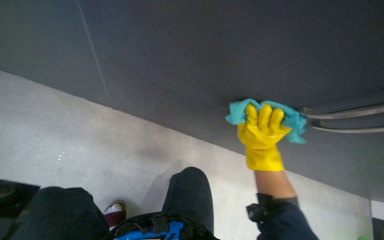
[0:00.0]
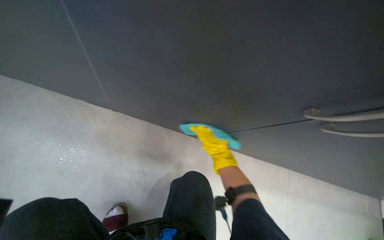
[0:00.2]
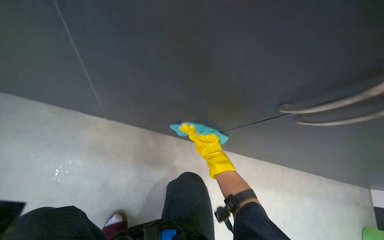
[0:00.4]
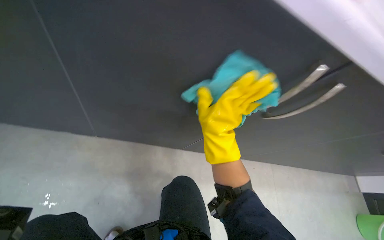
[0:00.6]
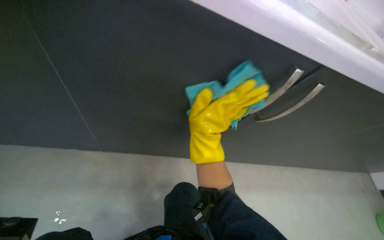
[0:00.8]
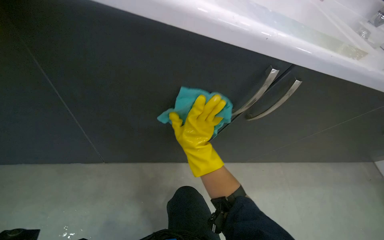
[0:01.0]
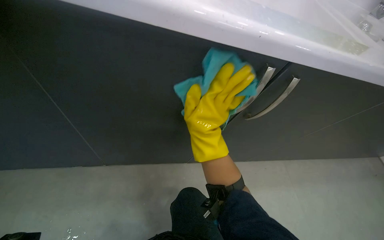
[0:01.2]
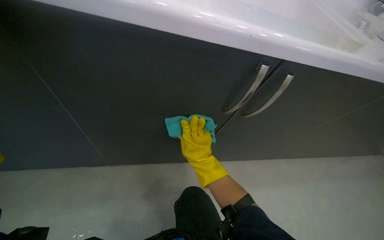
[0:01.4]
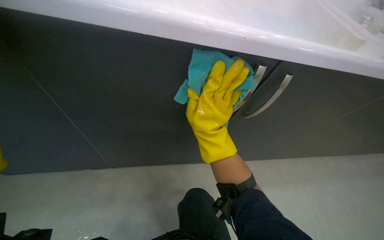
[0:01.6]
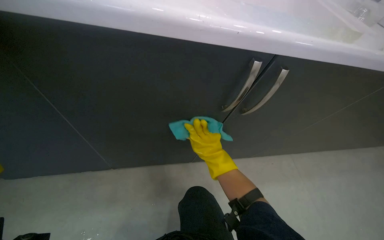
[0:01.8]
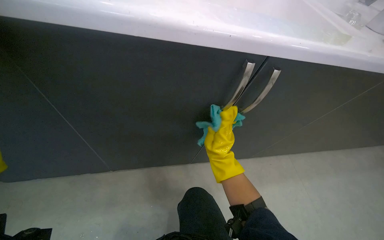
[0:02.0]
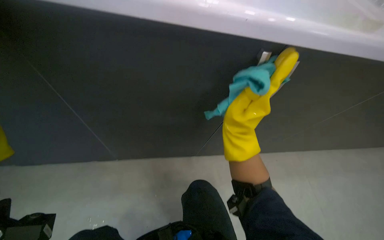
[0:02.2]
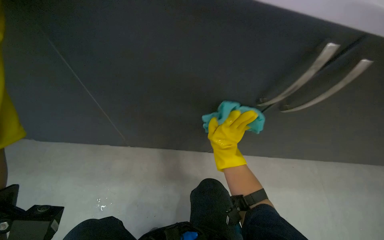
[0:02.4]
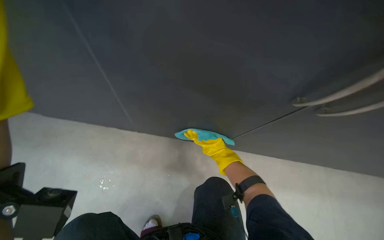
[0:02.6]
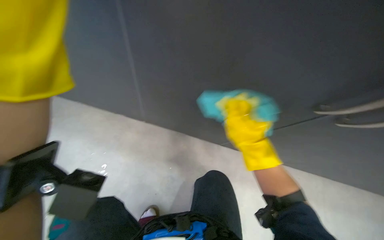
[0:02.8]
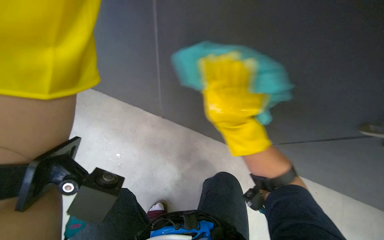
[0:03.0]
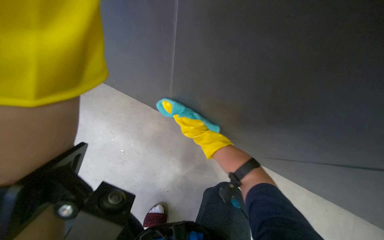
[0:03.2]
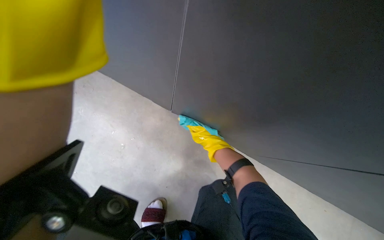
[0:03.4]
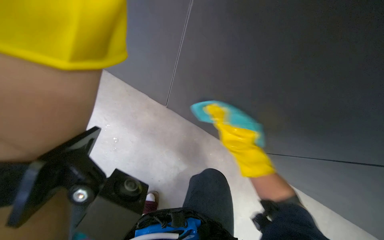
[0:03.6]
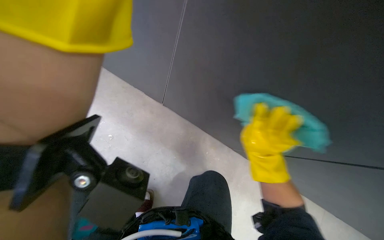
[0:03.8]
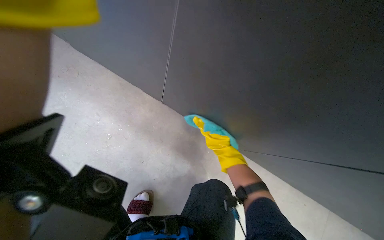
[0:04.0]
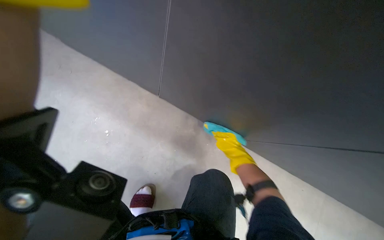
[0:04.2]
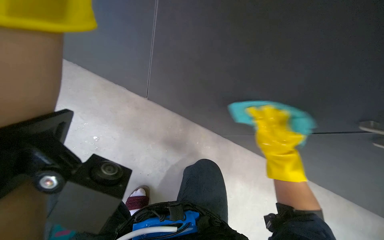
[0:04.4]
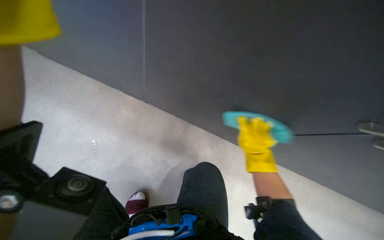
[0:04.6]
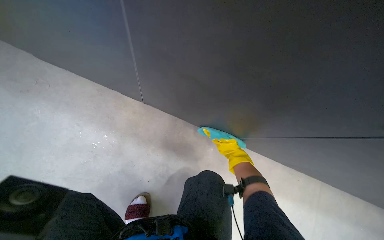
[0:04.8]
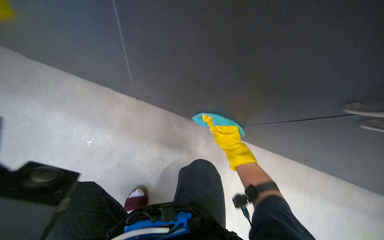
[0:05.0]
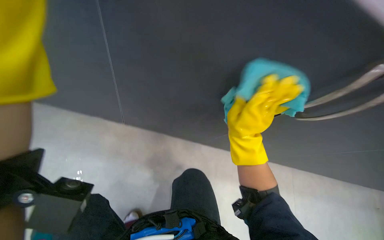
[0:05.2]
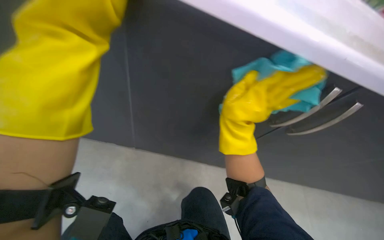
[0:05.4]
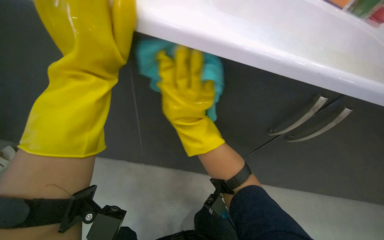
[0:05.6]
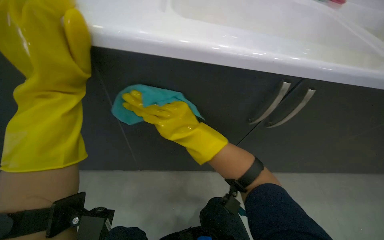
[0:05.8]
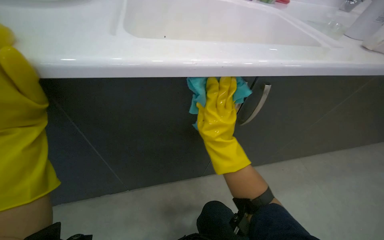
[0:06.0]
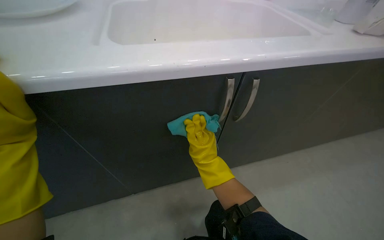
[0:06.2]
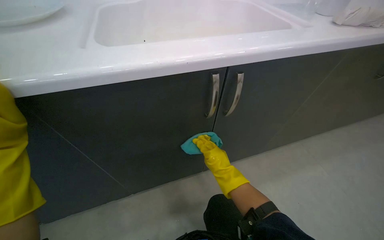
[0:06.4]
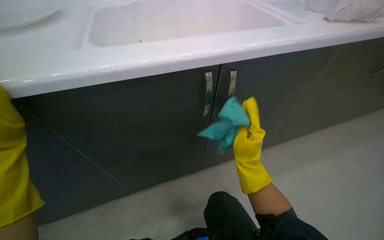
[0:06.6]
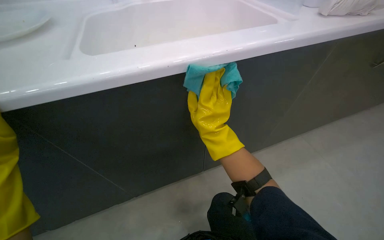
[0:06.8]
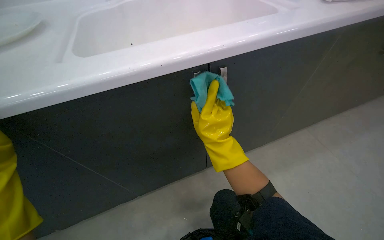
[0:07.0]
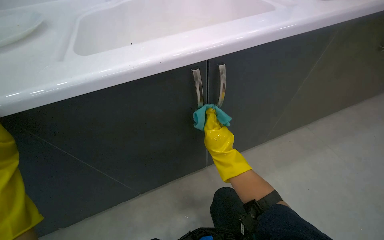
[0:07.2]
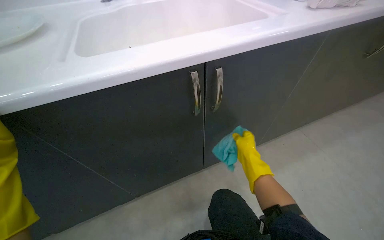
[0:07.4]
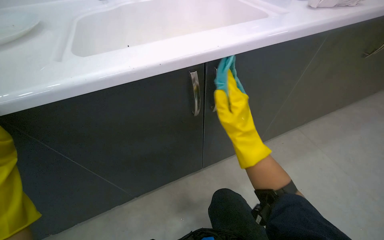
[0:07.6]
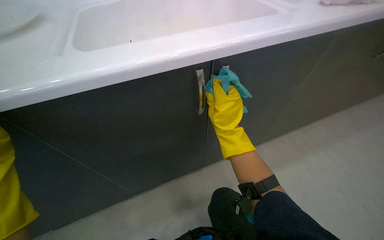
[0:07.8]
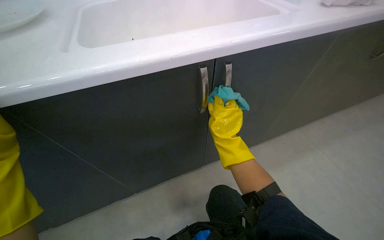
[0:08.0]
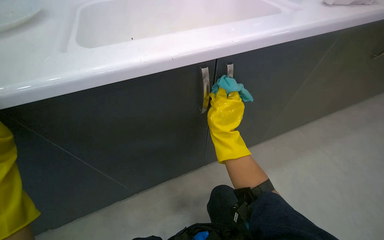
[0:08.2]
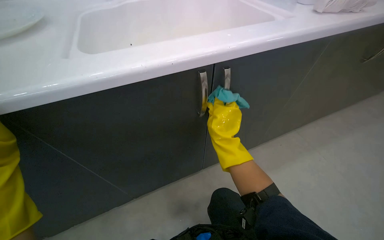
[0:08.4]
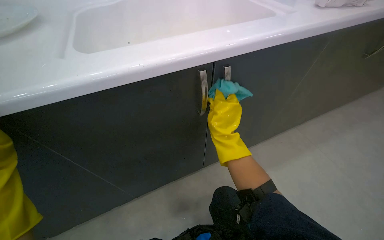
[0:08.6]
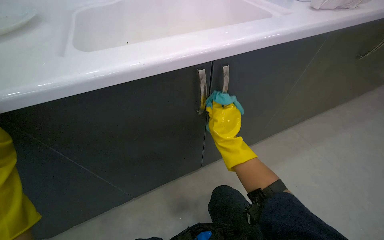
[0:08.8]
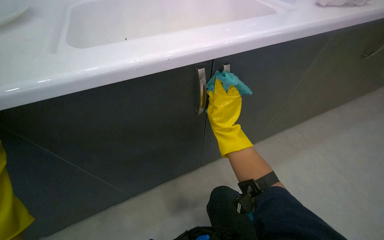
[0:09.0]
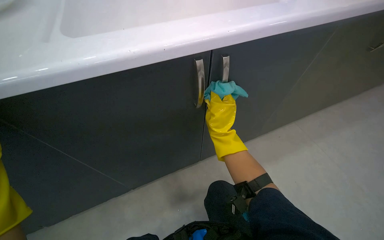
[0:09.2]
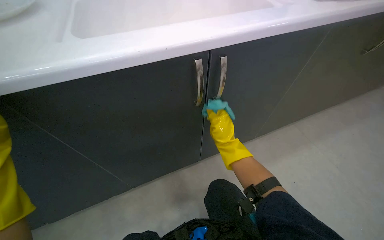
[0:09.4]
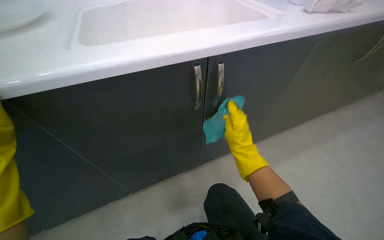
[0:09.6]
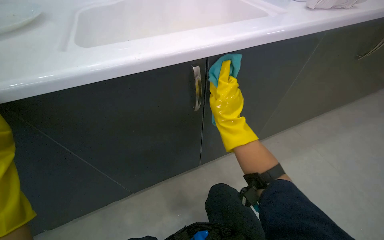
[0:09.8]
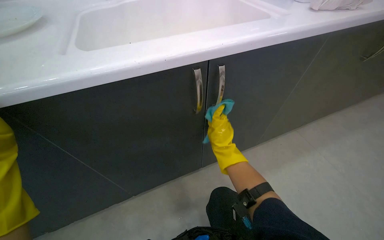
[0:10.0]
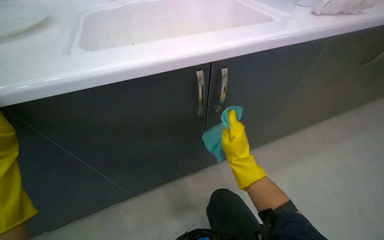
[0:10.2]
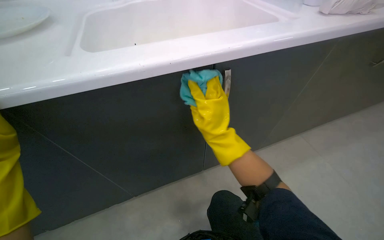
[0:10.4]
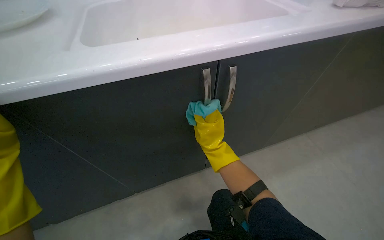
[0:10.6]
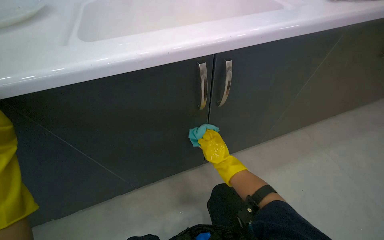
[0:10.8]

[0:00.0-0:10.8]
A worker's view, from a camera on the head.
Job: cleaning kitchen.
The whole recording: Cleaning kitchen cabinets exterior. The worker wipes down the exterior surfaces of the kitchen cabinets with a cleaning cloth.
0.0 to 1.6 s: The right hand moves nearer and farther over about 30 cm, changing direction 3 times.
1.6 to 3.0 s: The head rotates roughly 25 degrees to the left. The right hand swings nearer and farther, approximately 20 cm each way, with 3 reversals.
3.0 to 4.6 s: The right hand goes nearer and farther, some 25 cm each way, reversing 3 times.
4.6 to 6.2 s: The right hand is displaced nearer to the camera and to the left by approximately 15 cm.
6.2 to 7.8 s: The right hand moves nearer and farther over some 15 cm, changing direction 3 times.
9.2 to 10.8 s: The right hand moves up and down the picture over approximately 15 cm, changing direction 2 times.

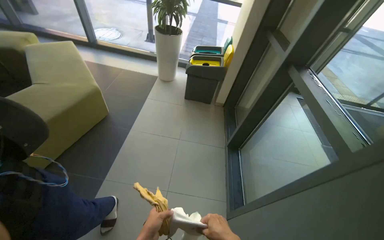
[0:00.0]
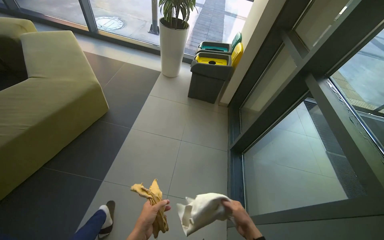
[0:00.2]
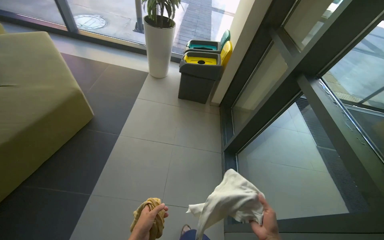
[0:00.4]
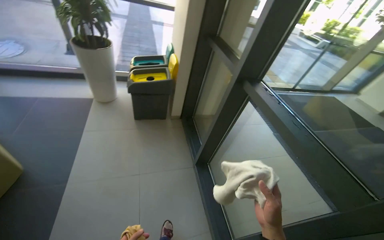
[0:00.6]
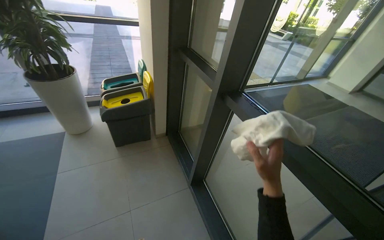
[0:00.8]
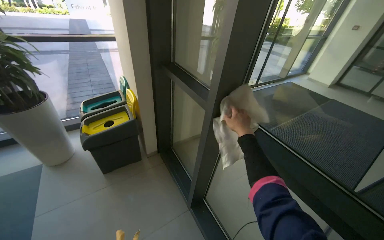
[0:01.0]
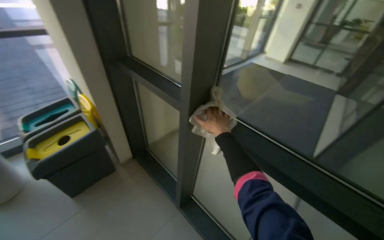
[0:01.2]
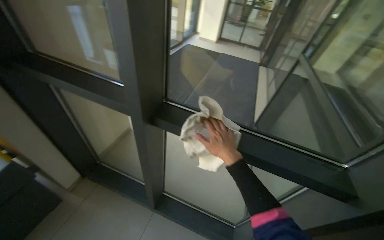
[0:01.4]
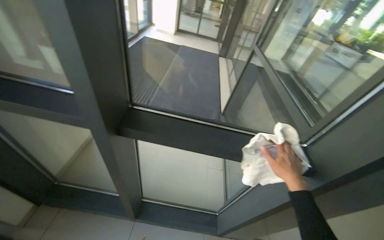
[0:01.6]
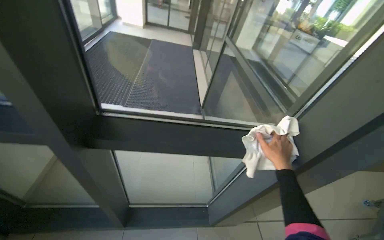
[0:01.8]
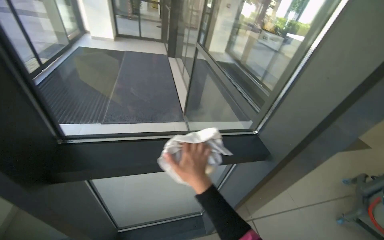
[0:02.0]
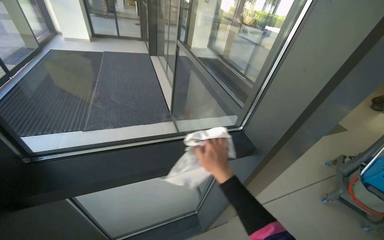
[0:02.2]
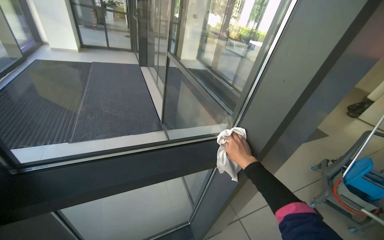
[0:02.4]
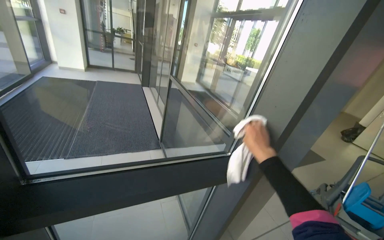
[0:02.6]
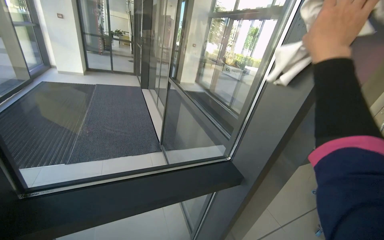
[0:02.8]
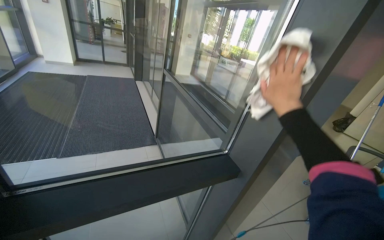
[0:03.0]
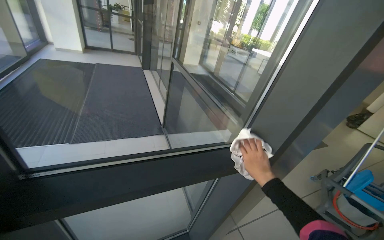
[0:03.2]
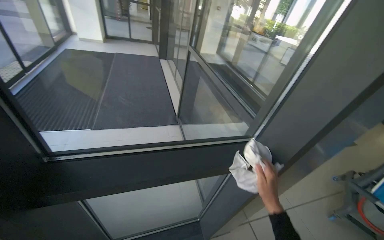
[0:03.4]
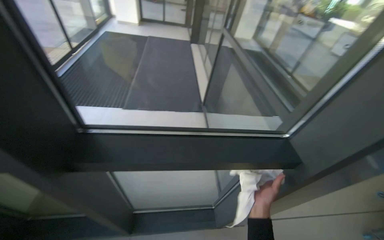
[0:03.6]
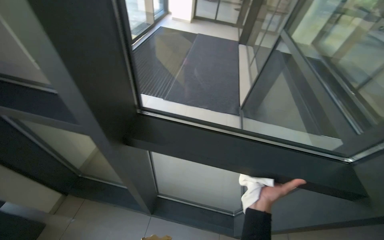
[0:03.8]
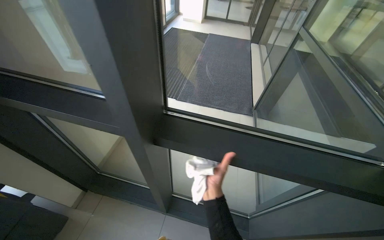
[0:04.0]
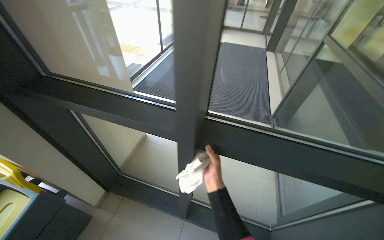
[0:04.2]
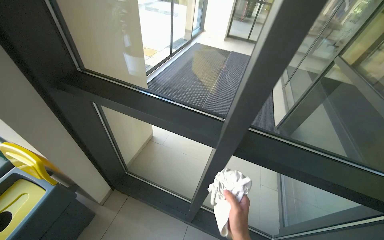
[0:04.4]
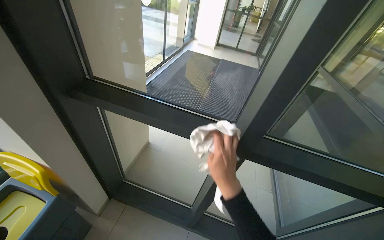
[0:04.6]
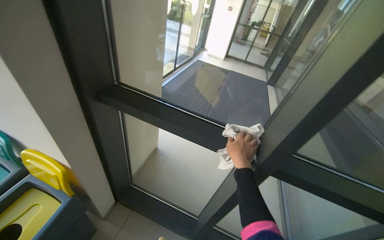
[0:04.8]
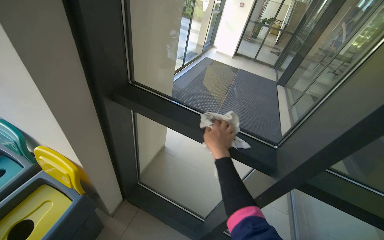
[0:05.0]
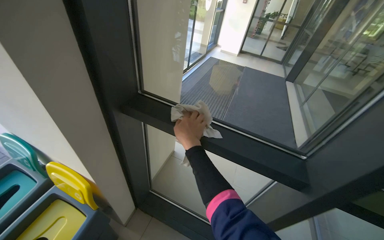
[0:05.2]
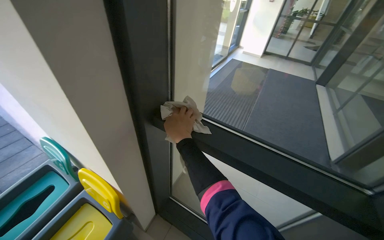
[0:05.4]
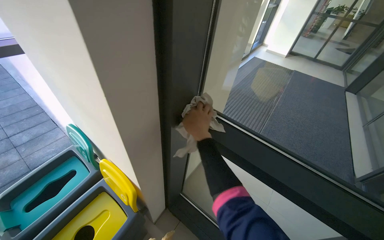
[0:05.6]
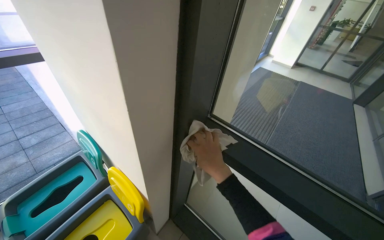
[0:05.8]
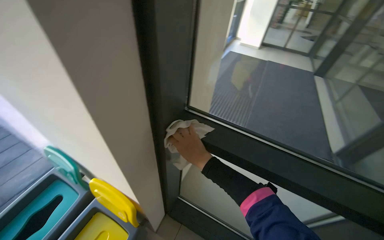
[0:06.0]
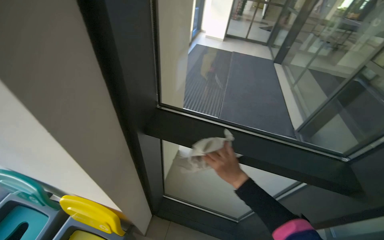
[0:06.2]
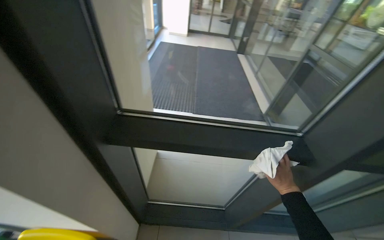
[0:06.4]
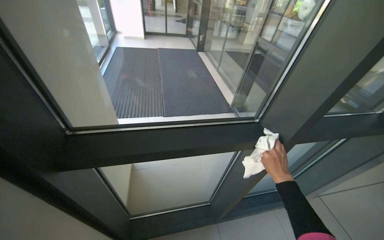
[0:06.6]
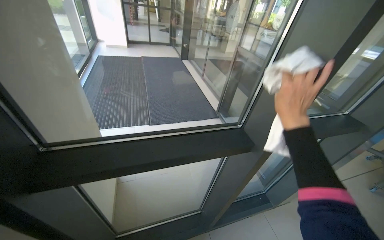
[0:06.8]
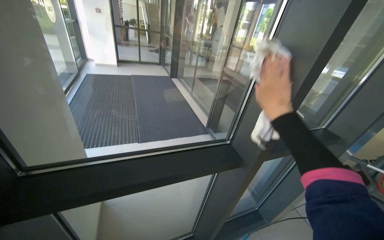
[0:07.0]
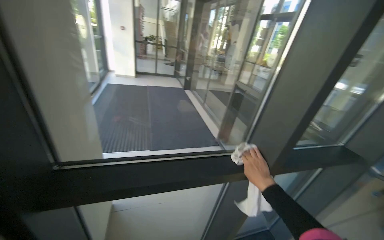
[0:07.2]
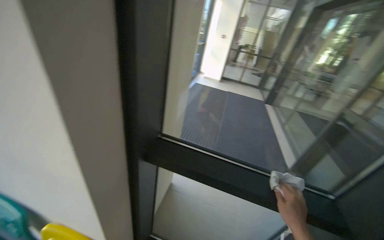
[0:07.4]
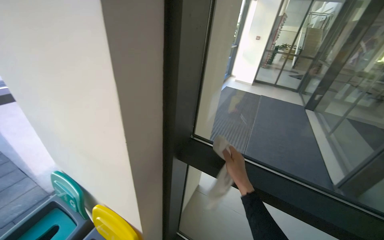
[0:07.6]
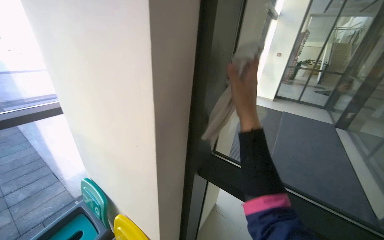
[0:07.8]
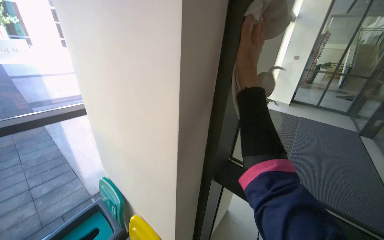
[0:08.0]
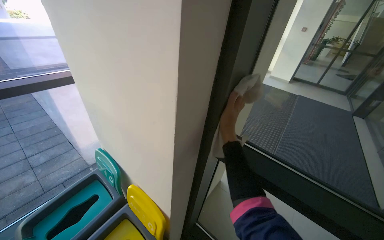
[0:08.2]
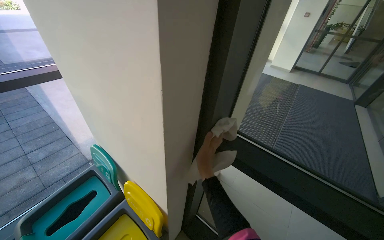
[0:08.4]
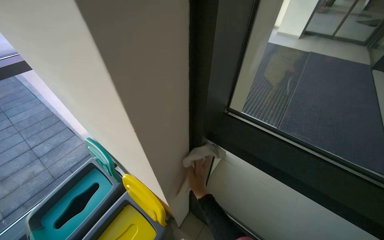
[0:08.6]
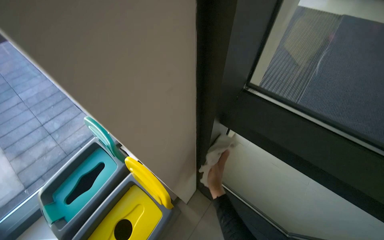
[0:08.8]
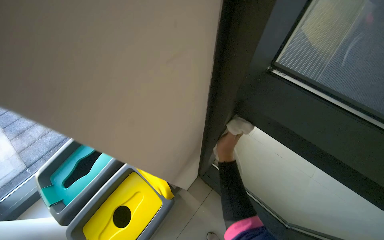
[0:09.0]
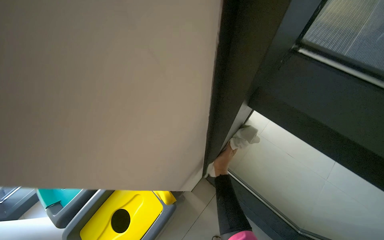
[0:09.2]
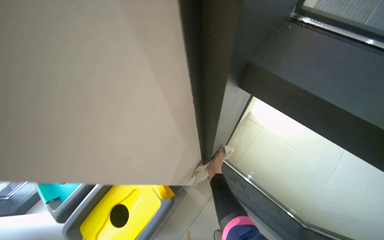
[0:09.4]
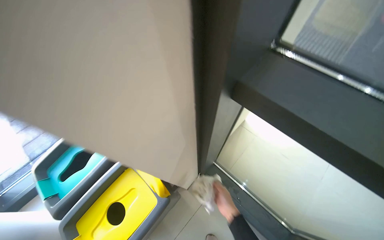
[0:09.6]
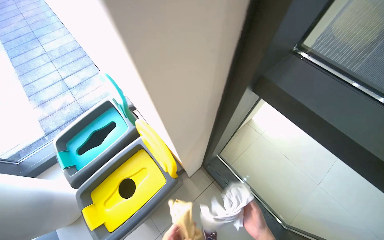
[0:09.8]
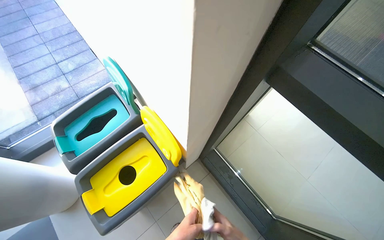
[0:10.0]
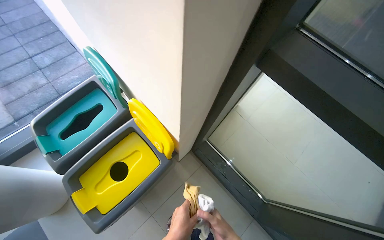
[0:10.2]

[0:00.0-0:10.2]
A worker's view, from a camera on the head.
Job: cleaning windows.
The whole recording: Wiping glass entrance doors. The worker wipes the glass panels and frames of the entrance doors with a cloth.
0.0 to 1.4 s: The head travels some 80 cm. The wearer's head swings some 75 degrees to the right.
1.4 to 3.0 s: The head rotates some 45 degrees to the right.
3.0 to 4.4 s: The head turns to the left by some 45 degrees.
4.4 to 5.8 s: The camera is carried about 50 cm. The wearer looks about 20 degrees further to the left.
5.8 to 7.2 s: The head turns to the right by approximately 55 degrees.
7.2 to 8.8 s: The head turns to the left by some 55 degrees. The wearer looks roughly 20 degrees further downward.
